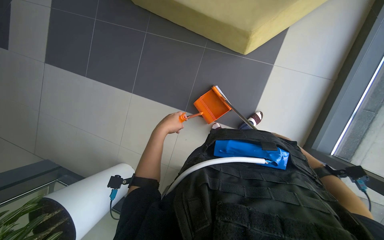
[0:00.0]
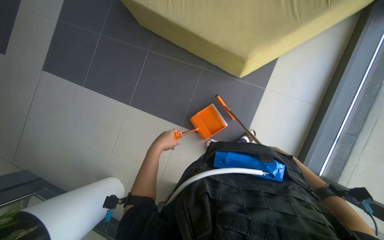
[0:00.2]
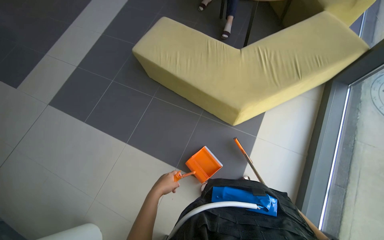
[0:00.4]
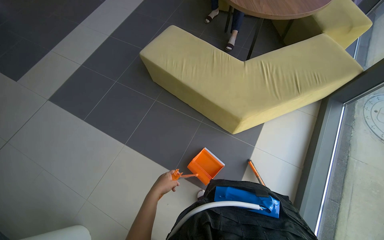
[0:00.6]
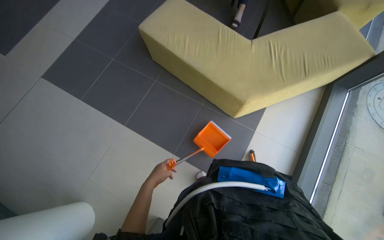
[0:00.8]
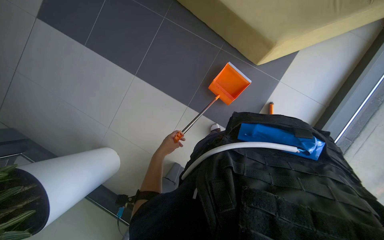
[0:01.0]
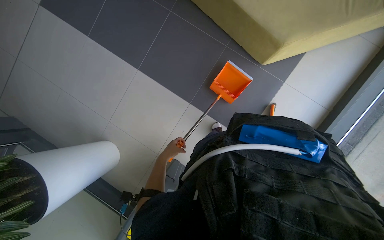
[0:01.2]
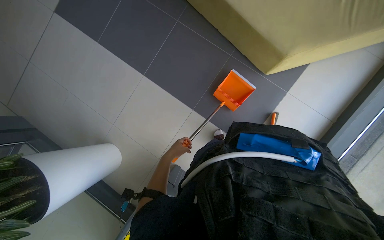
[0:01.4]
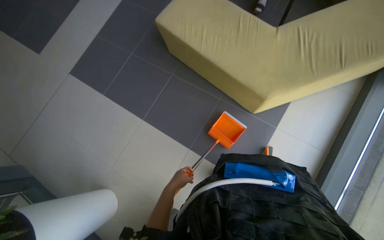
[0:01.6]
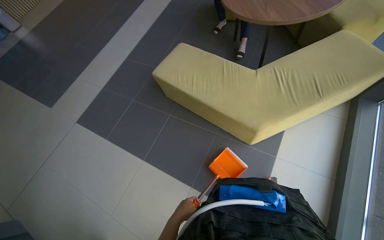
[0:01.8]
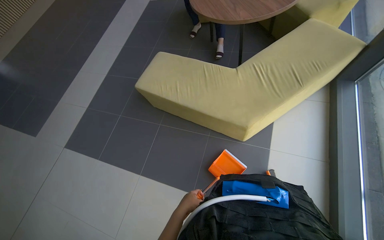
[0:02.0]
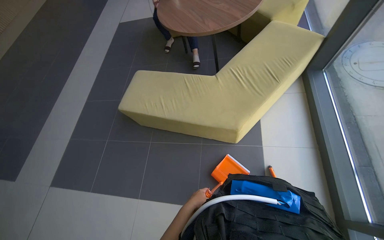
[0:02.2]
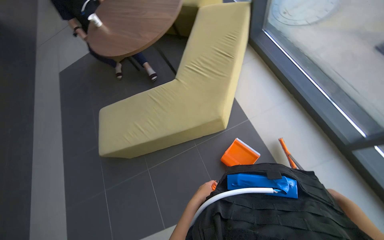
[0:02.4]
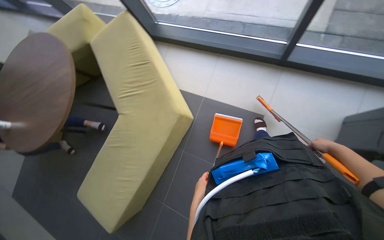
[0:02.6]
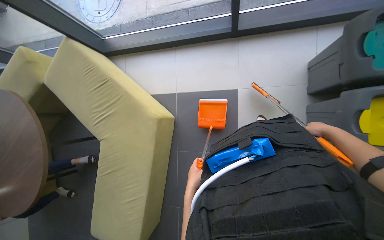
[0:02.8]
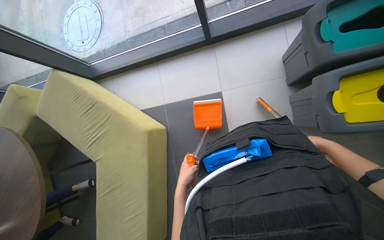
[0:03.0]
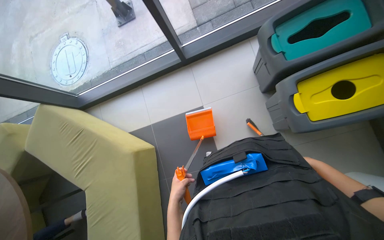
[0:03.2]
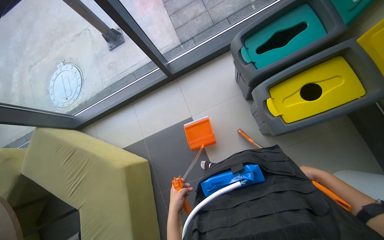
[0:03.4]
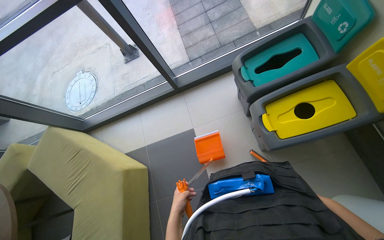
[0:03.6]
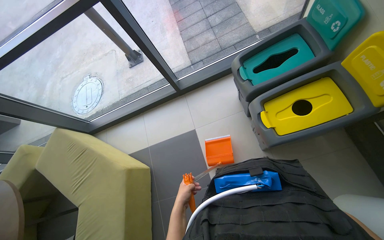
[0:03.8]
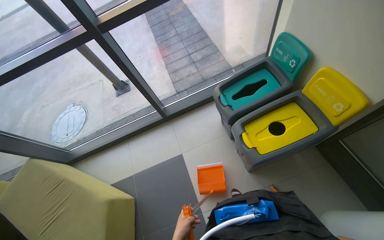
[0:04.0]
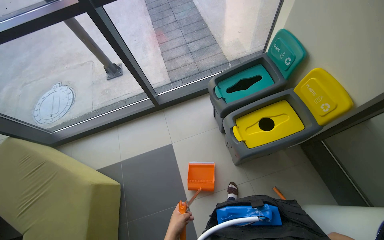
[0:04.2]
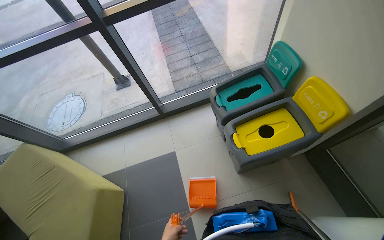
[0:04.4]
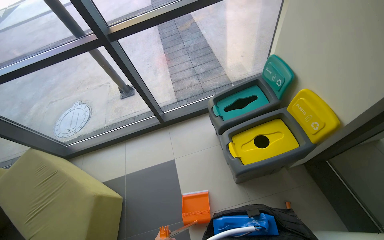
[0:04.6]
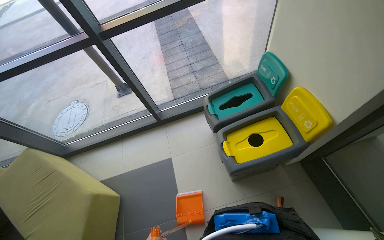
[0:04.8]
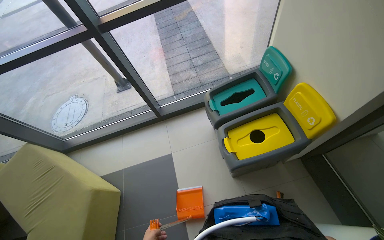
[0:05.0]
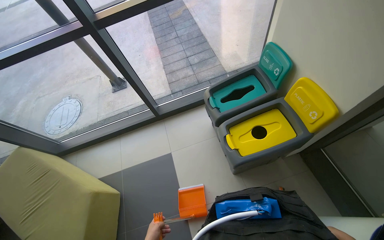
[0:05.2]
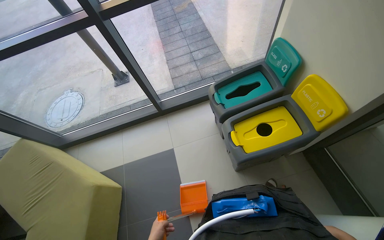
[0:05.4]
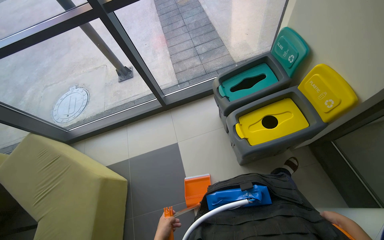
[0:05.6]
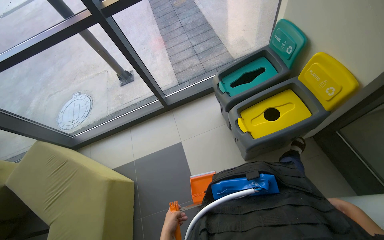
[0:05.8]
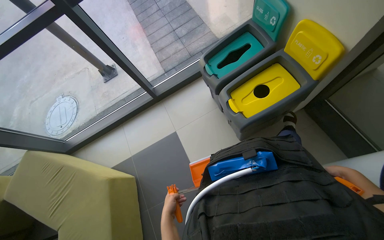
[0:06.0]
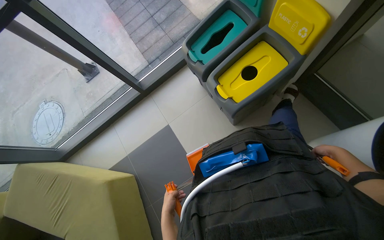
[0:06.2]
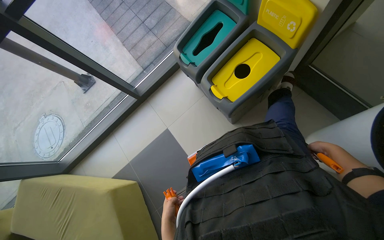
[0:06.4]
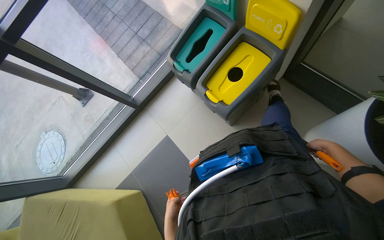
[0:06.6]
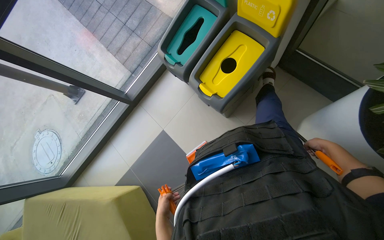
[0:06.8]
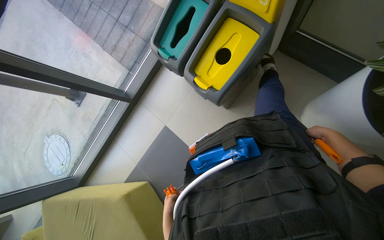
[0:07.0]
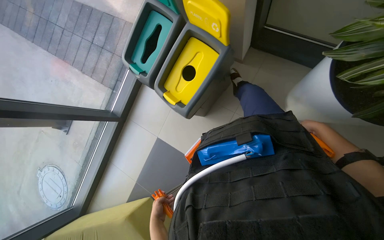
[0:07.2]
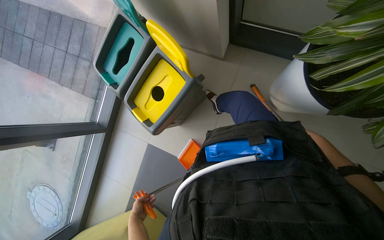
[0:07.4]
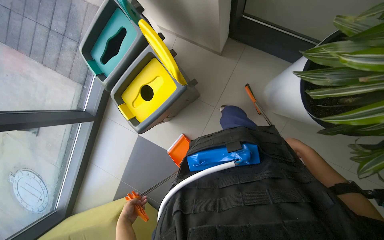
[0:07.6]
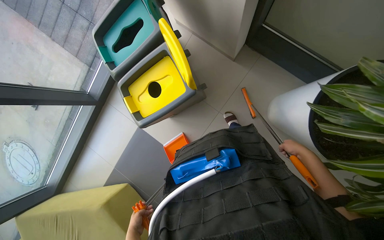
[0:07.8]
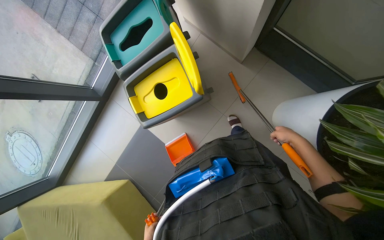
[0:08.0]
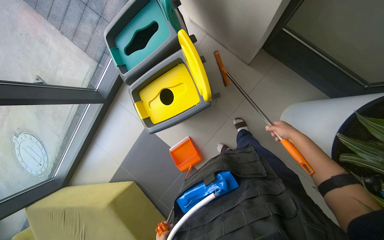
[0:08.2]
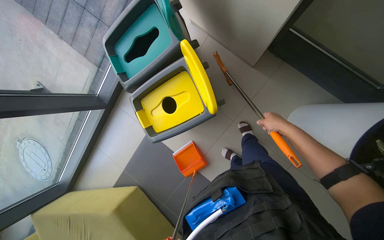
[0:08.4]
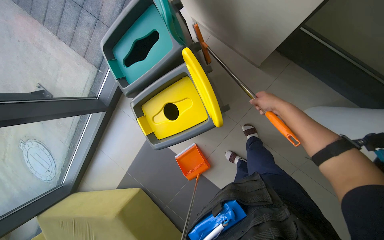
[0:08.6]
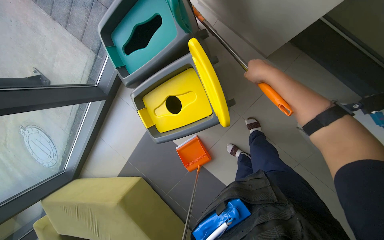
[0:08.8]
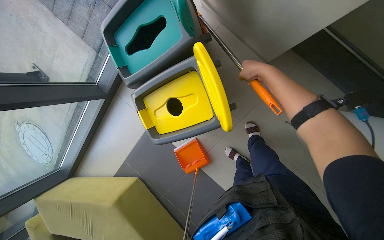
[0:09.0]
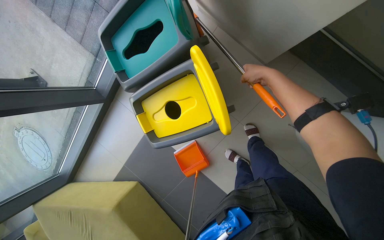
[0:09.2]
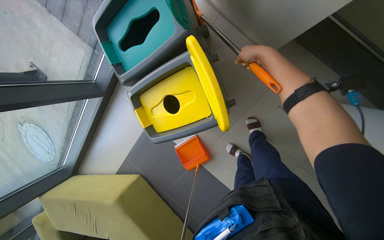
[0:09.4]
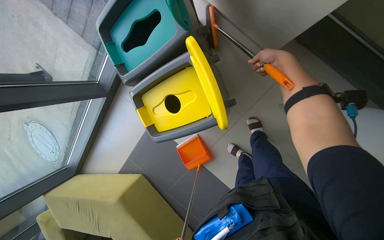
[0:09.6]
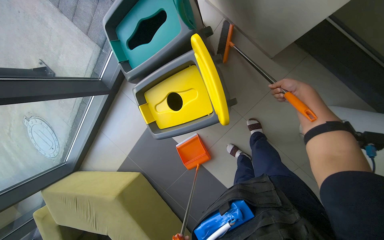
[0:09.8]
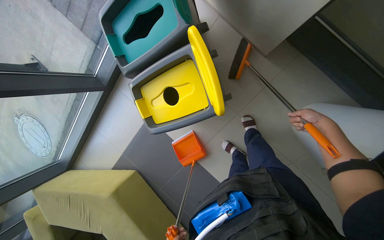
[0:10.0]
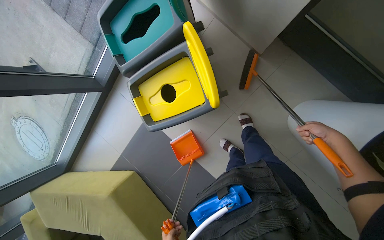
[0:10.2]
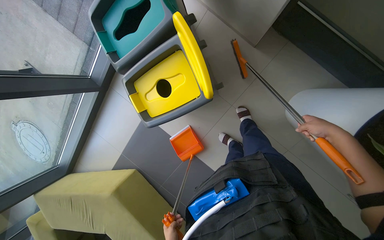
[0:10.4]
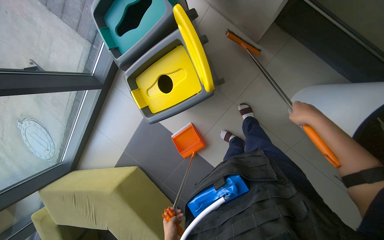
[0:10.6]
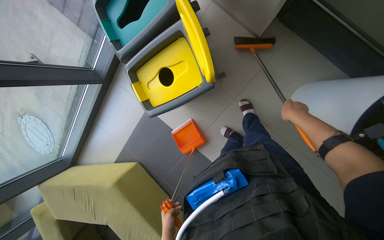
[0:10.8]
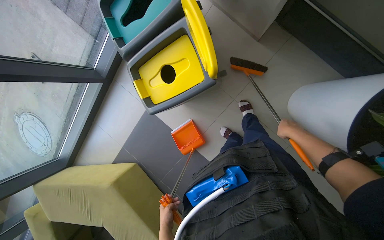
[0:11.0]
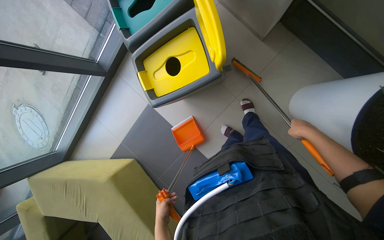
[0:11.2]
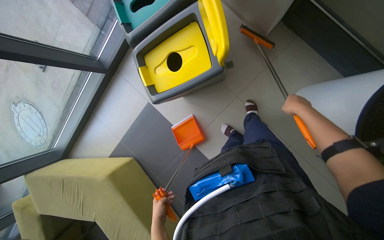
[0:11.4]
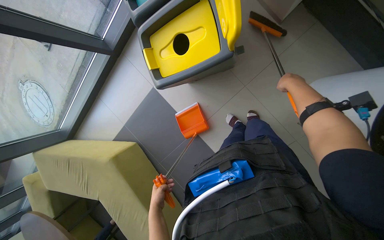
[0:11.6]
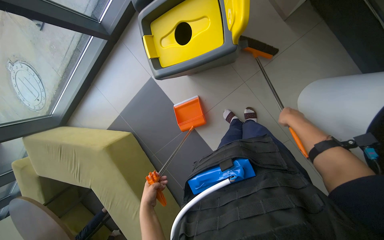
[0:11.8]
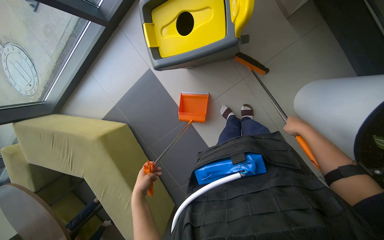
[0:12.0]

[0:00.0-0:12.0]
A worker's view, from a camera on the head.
Job: sweeping floor.
The whole recording: Sweeping floor with dustpan. The worker sweeps debris from the floor using a long-handled brush and collects it with a dustpan.
0:00.0 to 0:01.6: The view tips upward by roughly 20 degrees.
0:01.6 to 0:03.0: The wearer's head swings about 130 degrees to the right. The wearer looks roughly 25 degrees further upward.
0:03.0 to 0:04.4: The wearer moves approximately 40 cm. The wearer looks about 30 degrees further upward.
0:06.0 to 0:07.6: The view tips downward by approximately 15 degrees. The scene turns about 35 degrees counterclockwise in the picture. The left hand travels to the left by roughly 10 cm. Meanwhile the right hand heads farther from the camera, covering approximately 10 cm.
0:07.6 to 0:09.0: The right hand goes some 70 cm up the picture and to the left.
0:09.0 to 0:10.4: The right hand goes roughly 40 cm to the right and down the picture.
0:10.4 to 0:12.0: The right hand goes up and down the picture, some 15 cm each way, reversing 2 times.

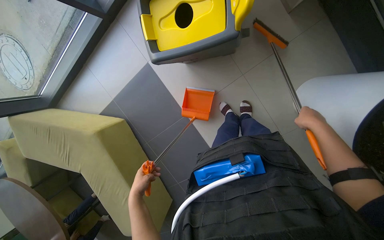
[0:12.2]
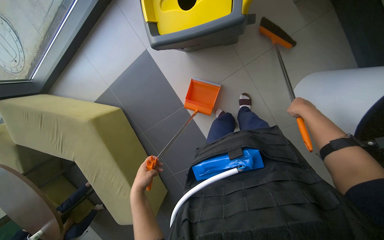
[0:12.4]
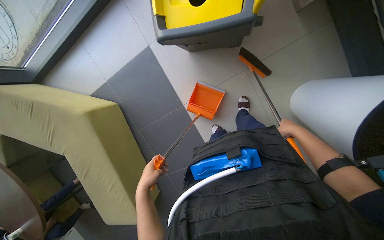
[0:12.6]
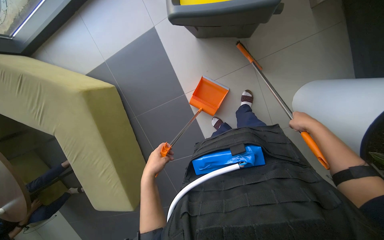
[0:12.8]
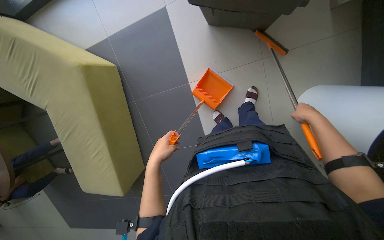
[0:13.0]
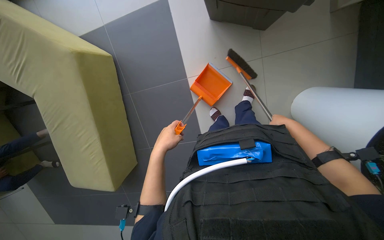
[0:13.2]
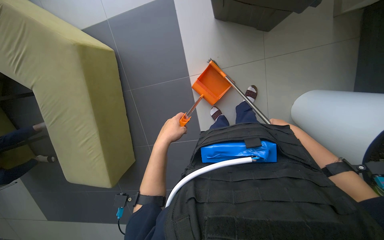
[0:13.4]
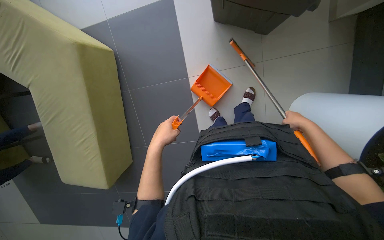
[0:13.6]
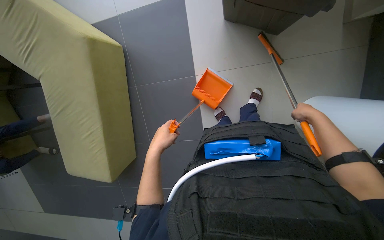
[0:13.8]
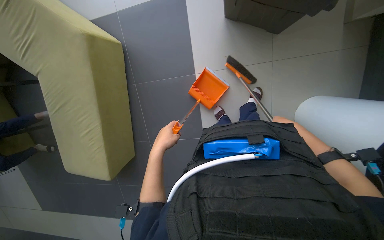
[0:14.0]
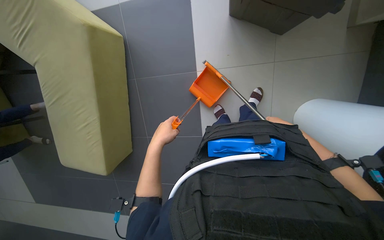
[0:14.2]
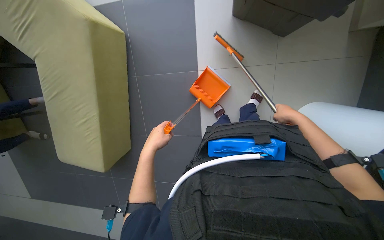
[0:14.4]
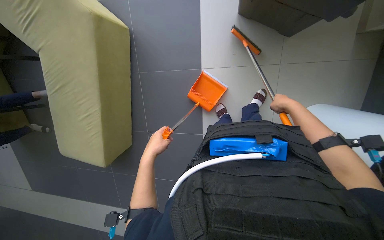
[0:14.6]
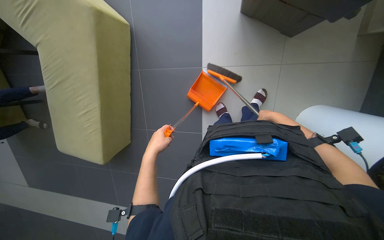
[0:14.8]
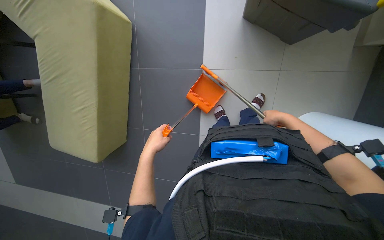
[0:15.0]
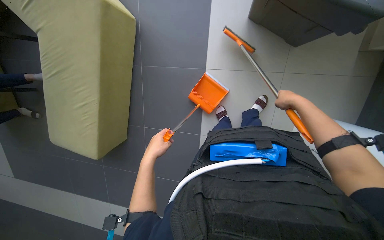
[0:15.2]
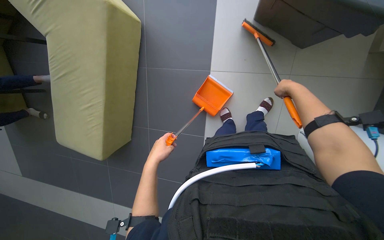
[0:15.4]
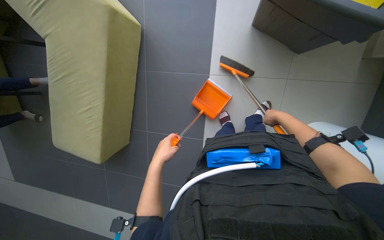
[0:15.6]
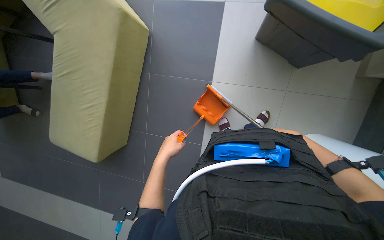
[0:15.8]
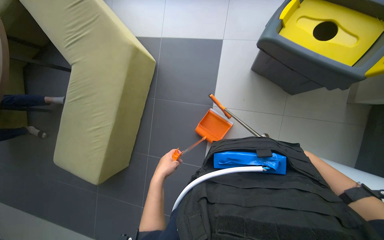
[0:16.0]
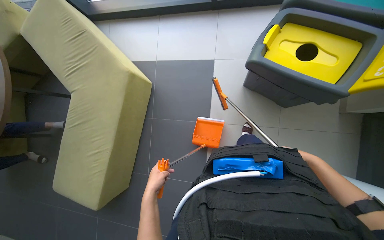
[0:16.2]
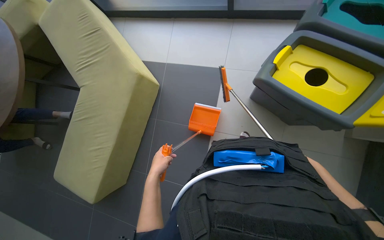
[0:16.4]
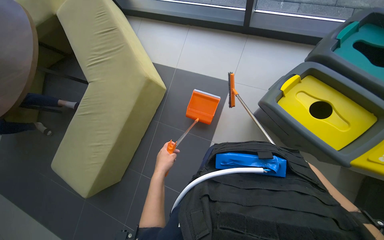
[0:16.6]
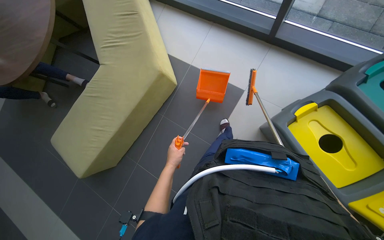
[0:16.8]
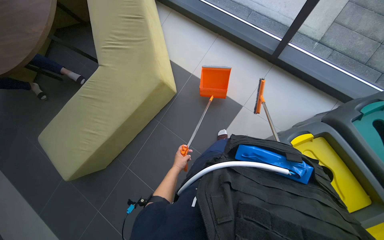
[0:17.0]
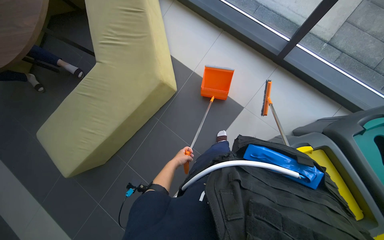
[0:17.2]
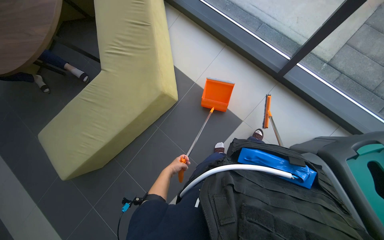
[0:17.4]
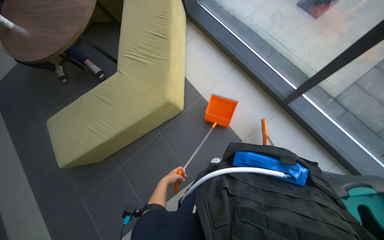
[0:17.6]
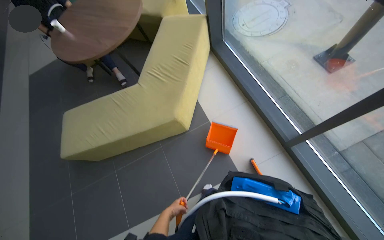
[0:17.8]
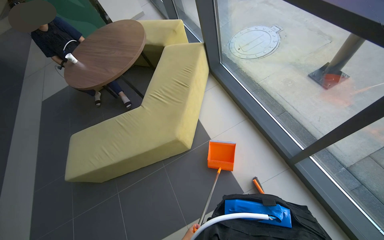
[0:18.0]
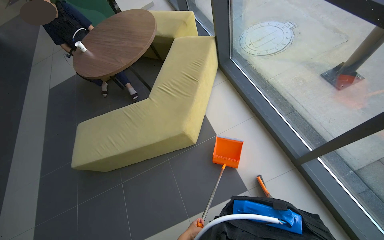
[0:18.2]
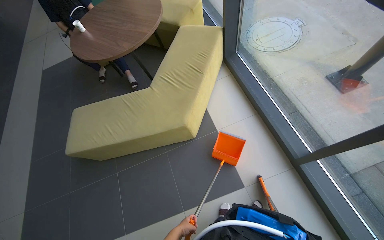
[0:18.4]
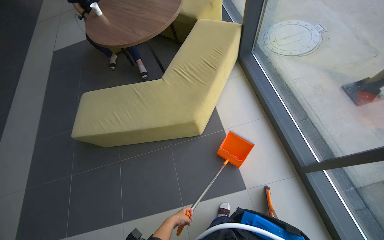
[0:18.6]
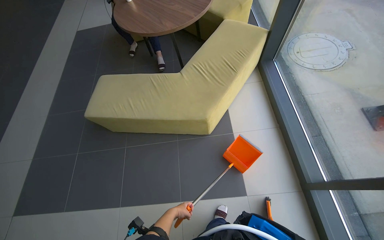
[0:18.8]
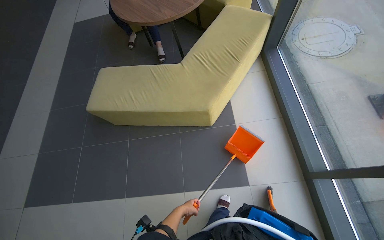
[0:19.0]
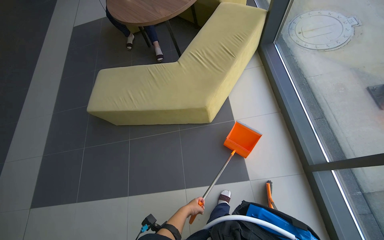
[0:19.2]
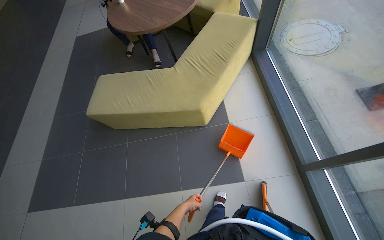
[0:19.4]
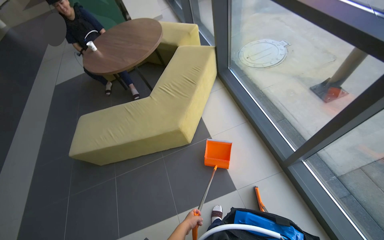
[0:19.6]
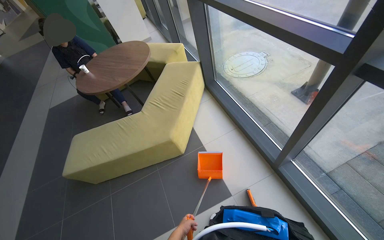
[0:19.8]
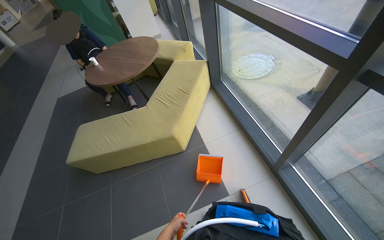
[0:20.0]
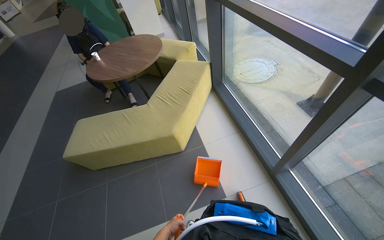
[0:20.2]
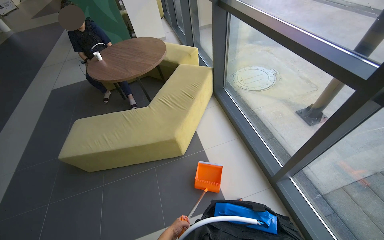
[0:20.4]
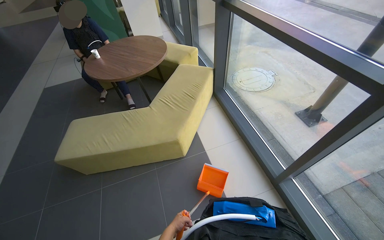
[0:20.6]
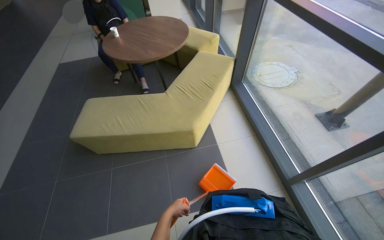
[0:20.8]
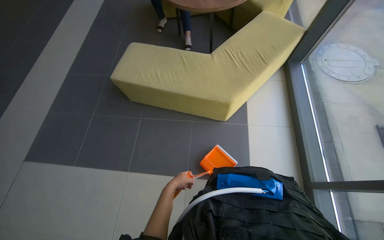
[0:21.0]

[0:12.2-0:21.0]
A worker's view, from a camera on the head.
Job: sweeping floor.
The whole recording: Sweeping floor with dustpan. The worker sweeps debris from the floor using a long-handled brush and collects it with a dustpan.
0:12.2 to 0:13.6: The left hand is displaced to the right by about 10 cm, while the right hand shifts roughly 15 cm farther from the camera.
0:13.6 to 0:15.2: The right hand is displaced up the picture and to the left by approximately 20 cm, and reaches some 15 cm farther from the camera, then returns, while the left hand goes roughly 15 cm down the picture and farther from the camera.
0:15.2 to 0:16.6: The view tilts approximately 25 degrees upward.
0:18.0 to 0:19.6: The left hand moves nearer to the camera, some 20 cm.
0:19.6 to 0:21.0: The scene turns about 25 degrees clockwise in the picture.
